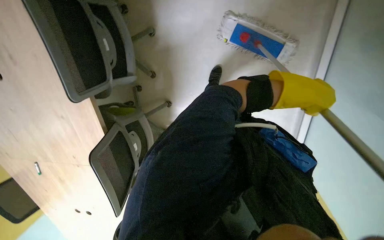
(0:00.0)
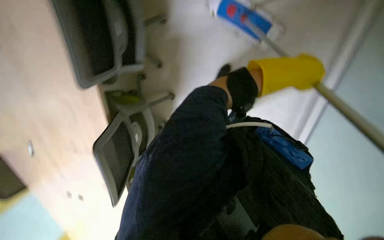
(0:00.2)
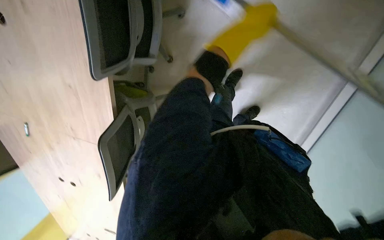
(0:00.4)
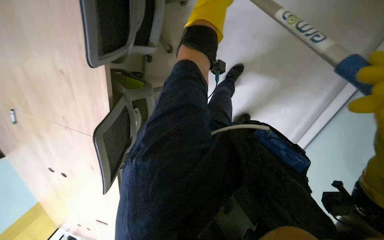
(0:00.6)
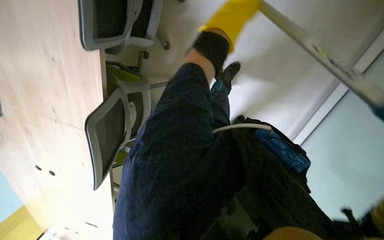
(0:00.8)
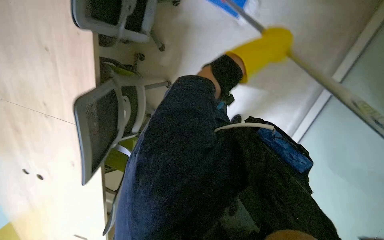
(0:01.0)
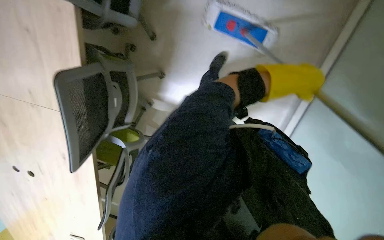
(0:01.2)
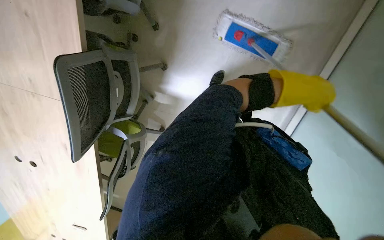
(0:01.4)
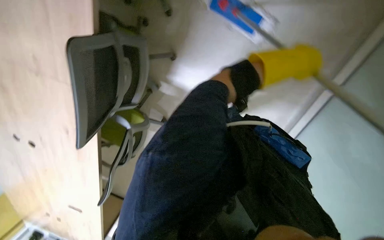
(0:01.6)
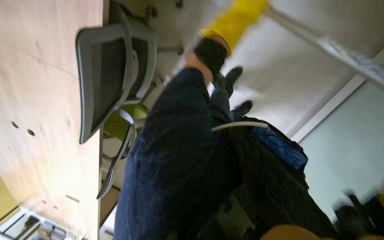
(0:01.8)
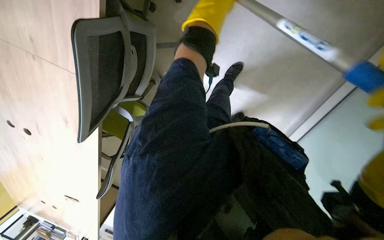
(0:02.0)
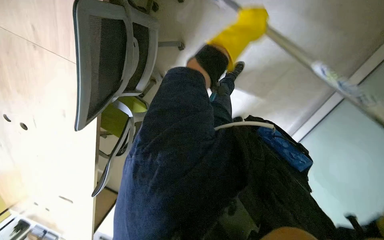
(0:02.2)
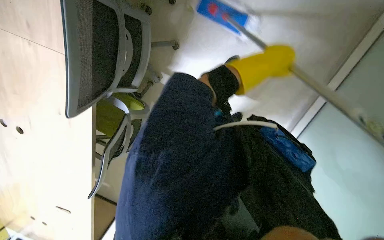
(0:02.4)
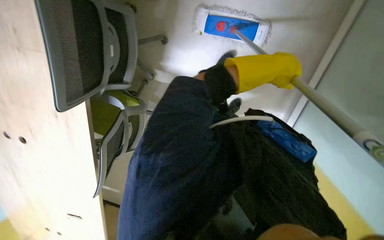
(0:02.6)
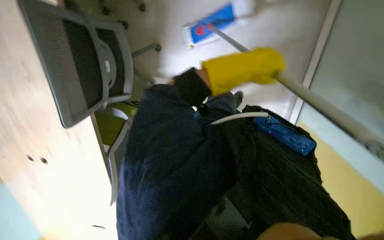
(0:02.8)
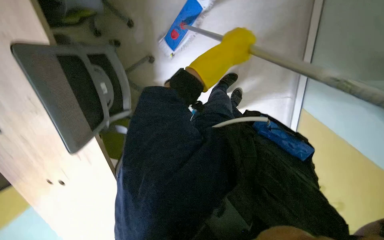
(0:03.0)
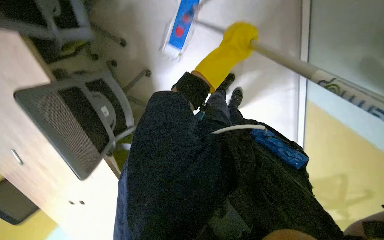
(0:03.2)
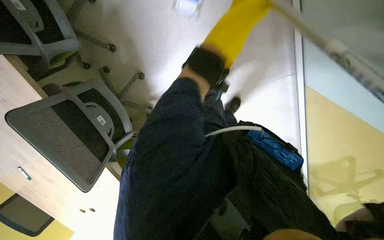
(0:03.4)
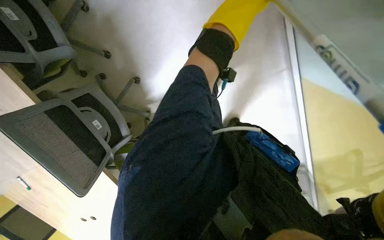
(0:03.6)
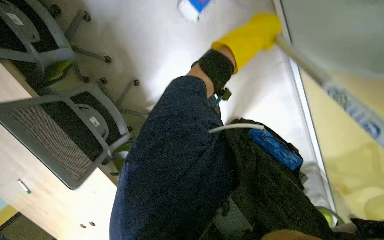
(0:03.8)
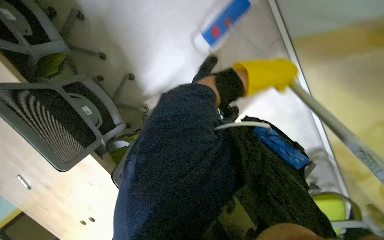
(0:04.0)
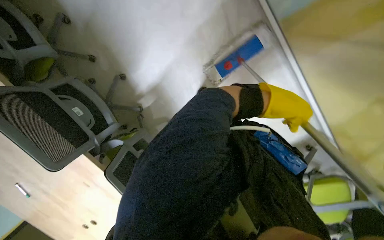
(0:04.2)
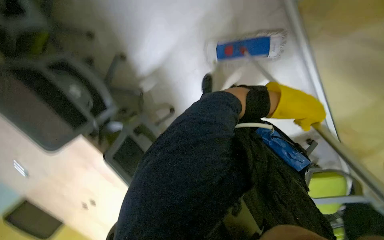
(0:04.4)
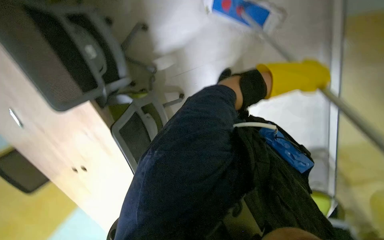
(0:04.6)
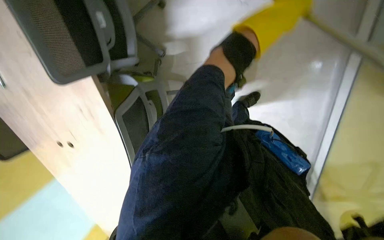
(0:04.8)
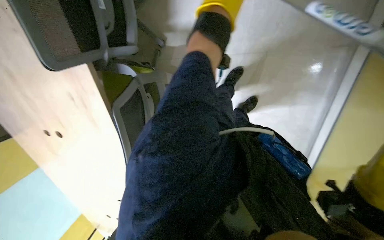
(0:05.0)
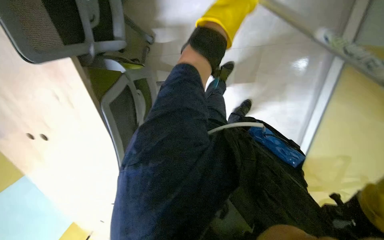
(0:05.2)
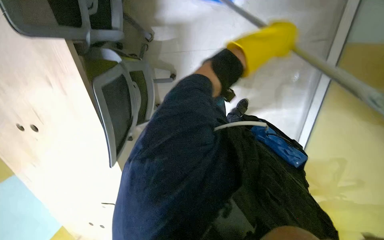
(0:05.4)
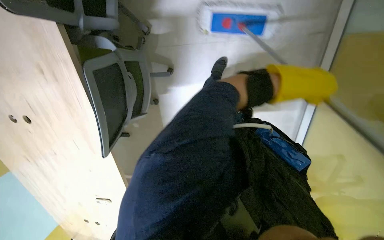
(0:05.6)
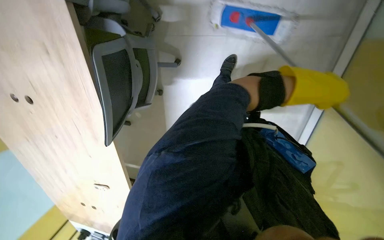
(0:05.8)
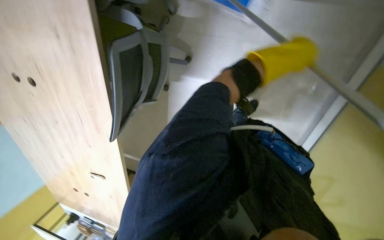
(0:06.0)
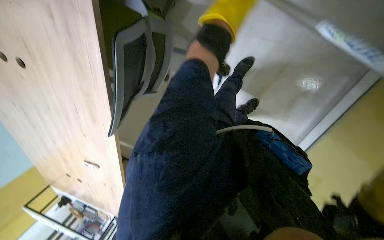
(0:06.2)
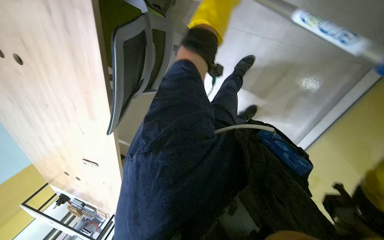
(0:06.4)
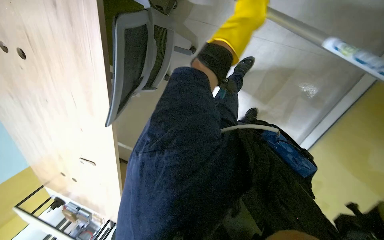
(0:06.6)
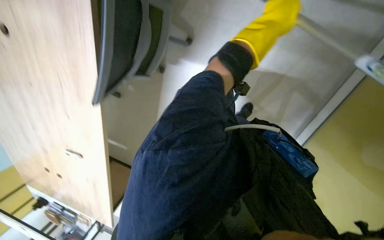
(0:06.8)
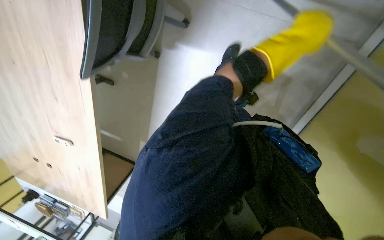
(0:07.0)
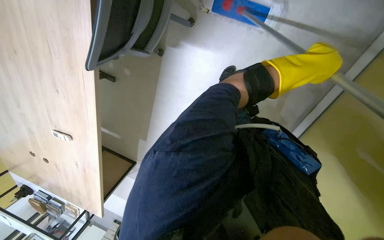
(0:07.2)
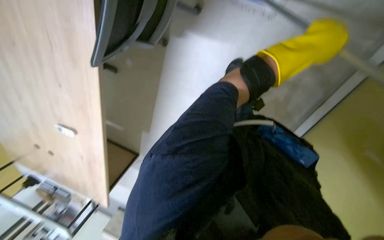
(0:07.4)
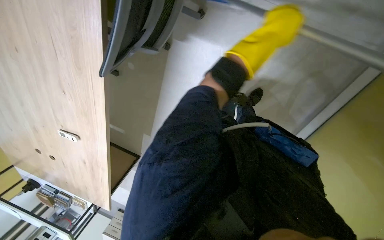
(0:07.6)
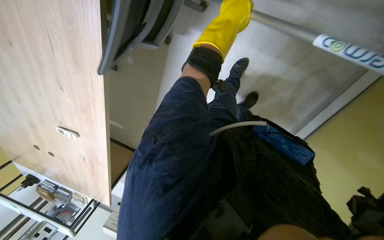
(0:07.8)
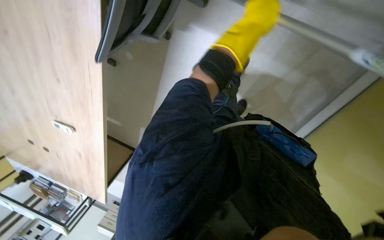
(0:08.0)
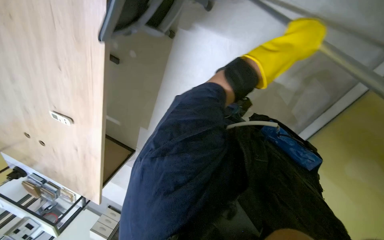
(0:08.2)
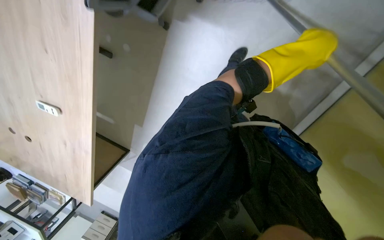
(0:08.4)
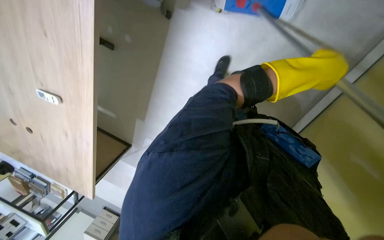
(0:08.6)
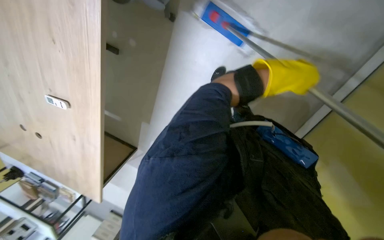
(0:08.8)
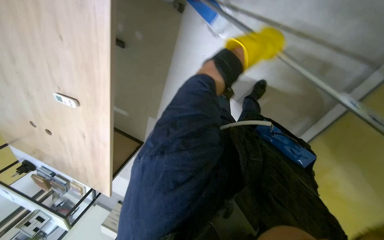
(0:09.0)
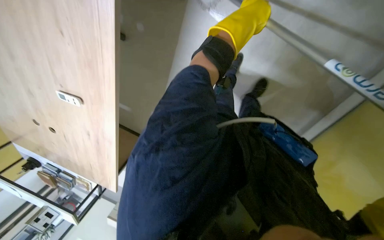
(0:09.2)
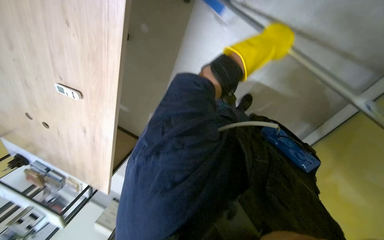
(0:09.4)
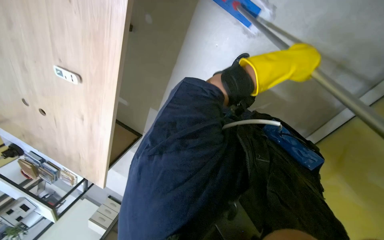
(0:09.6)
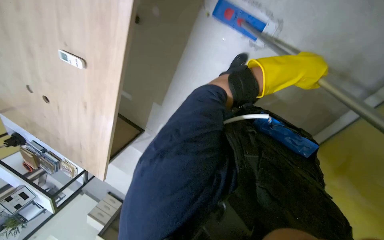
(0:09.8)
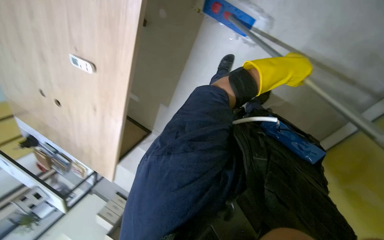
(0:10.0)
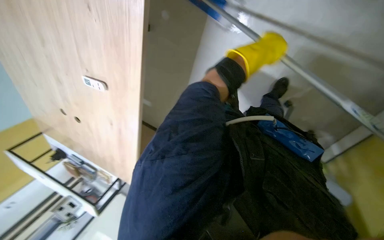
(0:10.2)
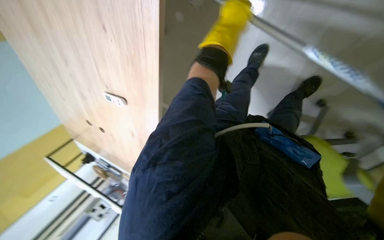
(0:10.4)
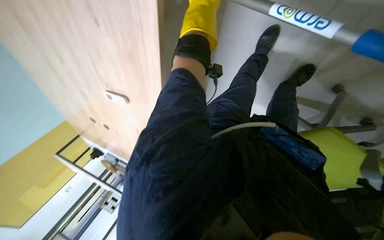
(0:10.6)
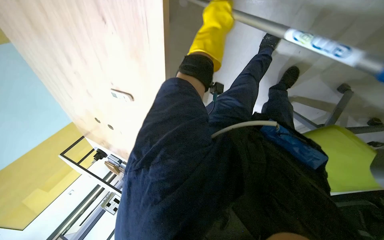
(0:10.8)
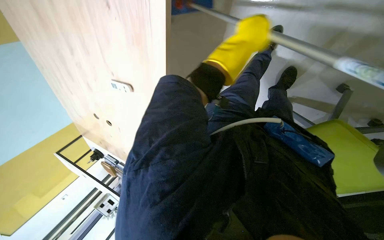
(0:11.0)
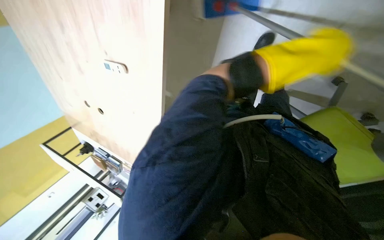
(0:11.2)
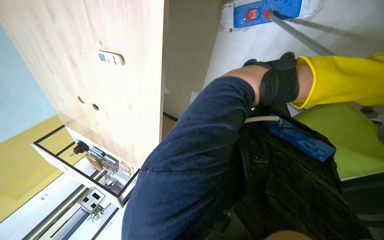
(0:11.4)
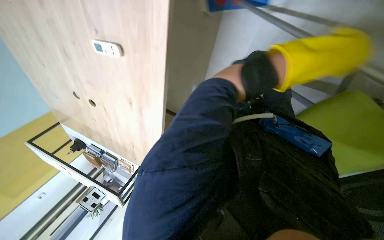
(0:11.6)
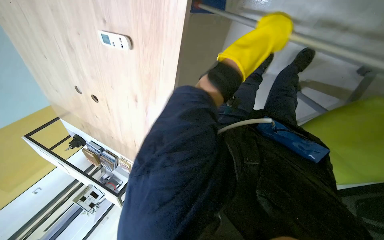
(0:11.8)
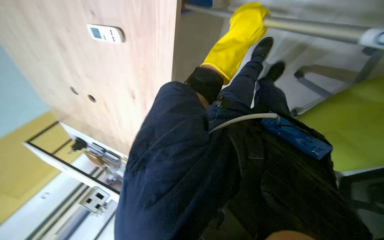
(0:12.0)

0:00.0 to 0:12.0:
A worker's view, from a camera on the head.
Job: mopping floor.
The whole recording: Mopping office floor. The worker mops the office floor with a flat mop.
0:00.0 to 0:01.6: The left hand moves up and down the picture over roughly 20 cm, changing direction 2 times.
0:01.6 to 0:03.0: The left hand goes left and right, approximately 20 cm each way, reversing 2 times.
0:03.0 to 0:04.4: The left hand moves to the right and down the picture, about 40 cm.
0:04.4 to 0:06.0: The left hand goes up and down the picture, about 25 cm each way, reversing 2 times.
0:06.0 to 0:07.6: The left hand swings up and down the picture, some 40 cm each way, with 2 reversals.
0:07.6 to 0:09.0: The left hand moves about 15 cm to the right and comes back.
0:09.0 to 0:10.4: The left hand travels to the left by approximately 10 cm.
0:10.4 to 0:12.0: The left hand moves left and right over some 35 cm, changing direction 2 times.

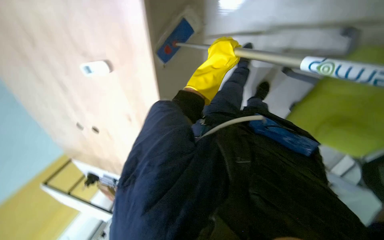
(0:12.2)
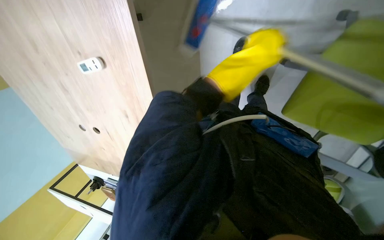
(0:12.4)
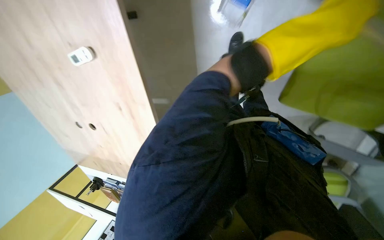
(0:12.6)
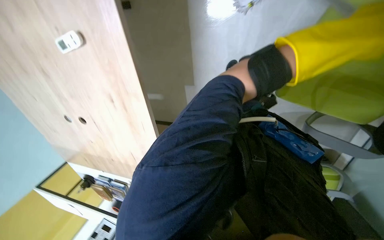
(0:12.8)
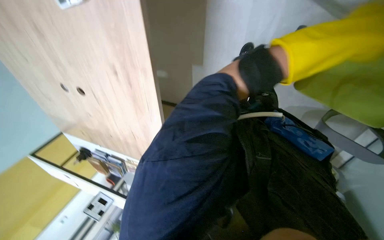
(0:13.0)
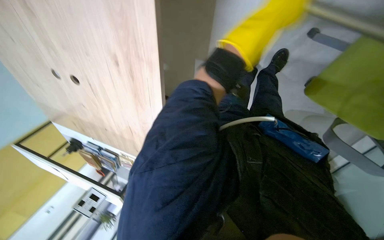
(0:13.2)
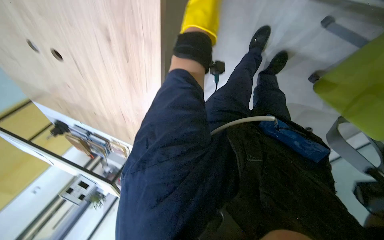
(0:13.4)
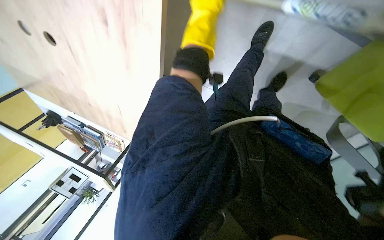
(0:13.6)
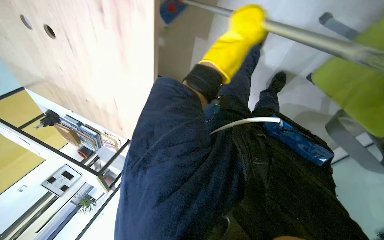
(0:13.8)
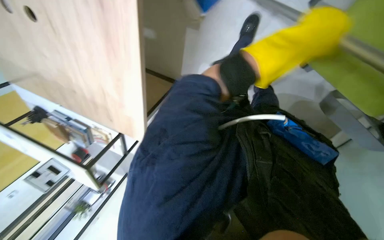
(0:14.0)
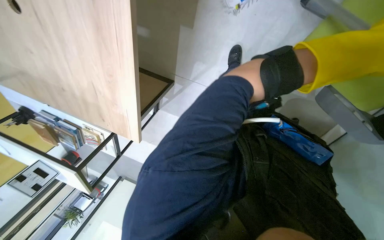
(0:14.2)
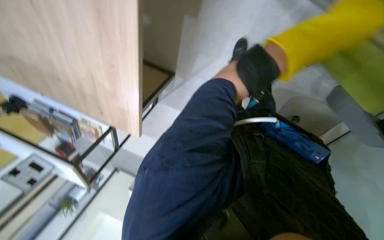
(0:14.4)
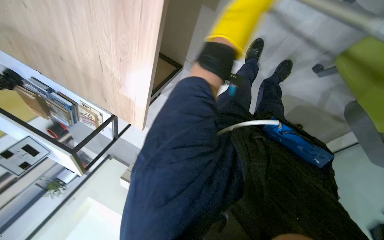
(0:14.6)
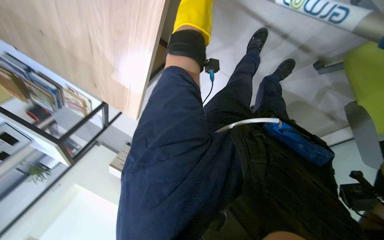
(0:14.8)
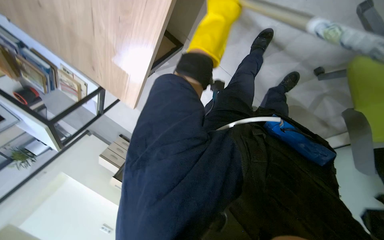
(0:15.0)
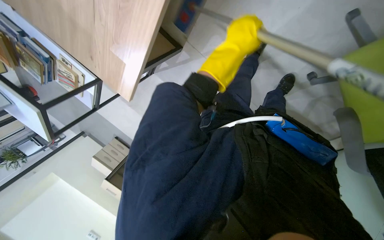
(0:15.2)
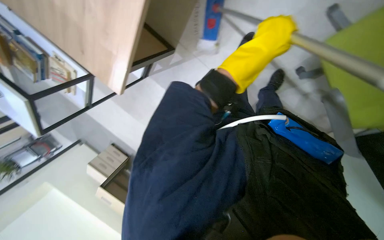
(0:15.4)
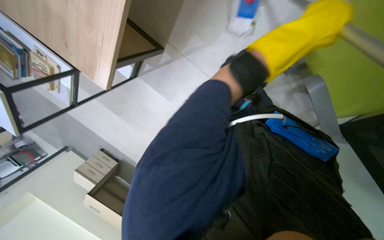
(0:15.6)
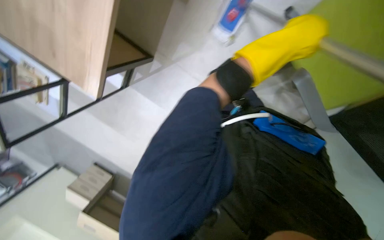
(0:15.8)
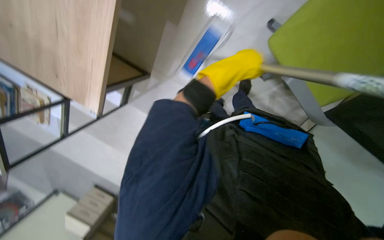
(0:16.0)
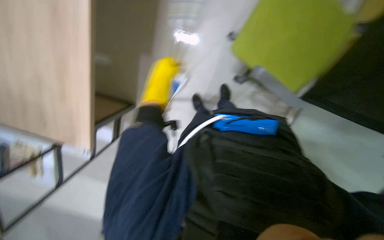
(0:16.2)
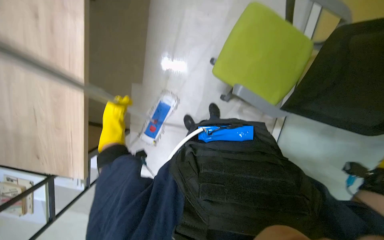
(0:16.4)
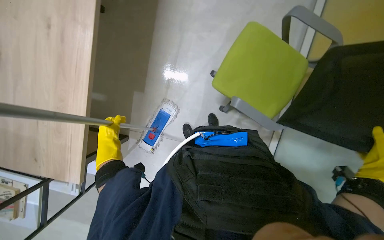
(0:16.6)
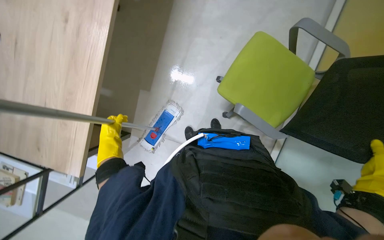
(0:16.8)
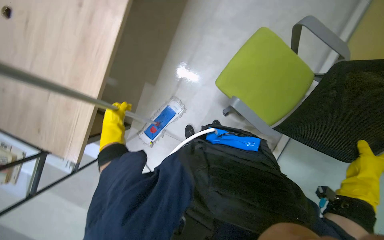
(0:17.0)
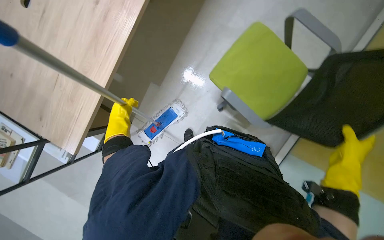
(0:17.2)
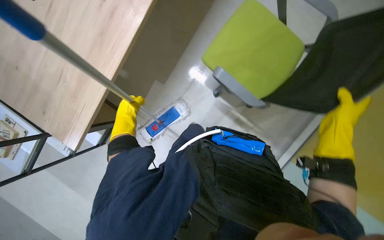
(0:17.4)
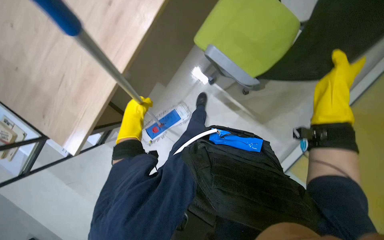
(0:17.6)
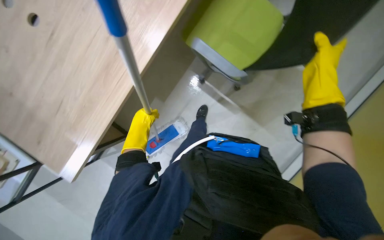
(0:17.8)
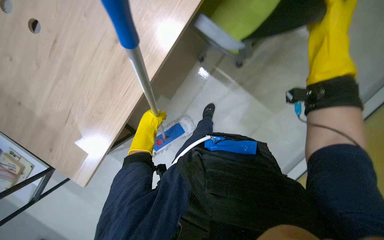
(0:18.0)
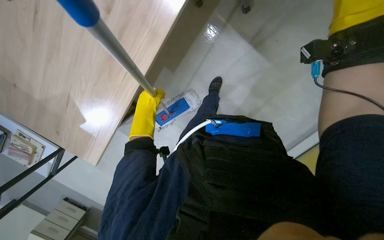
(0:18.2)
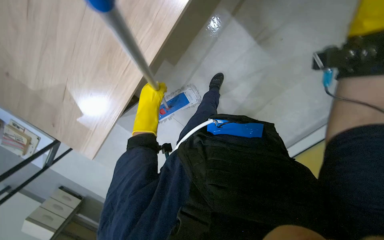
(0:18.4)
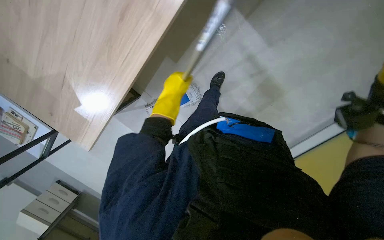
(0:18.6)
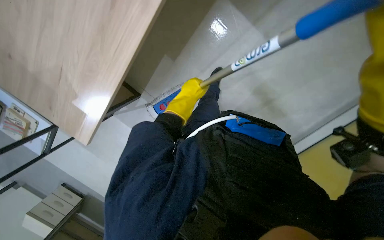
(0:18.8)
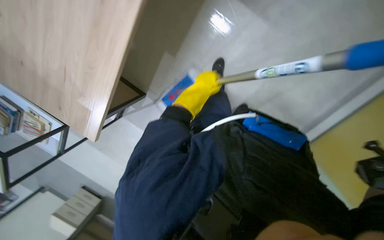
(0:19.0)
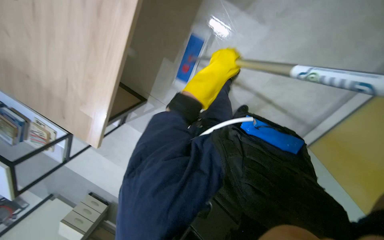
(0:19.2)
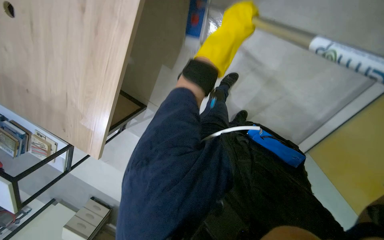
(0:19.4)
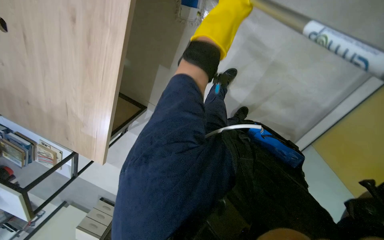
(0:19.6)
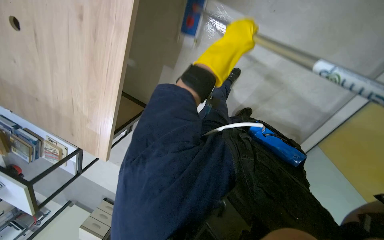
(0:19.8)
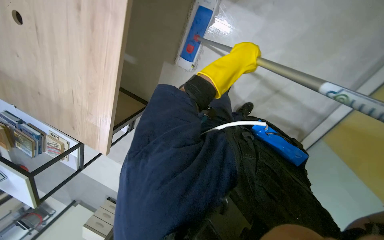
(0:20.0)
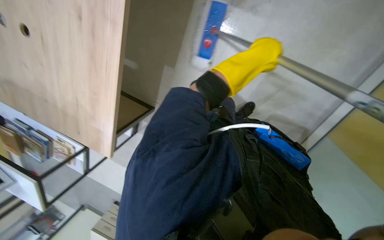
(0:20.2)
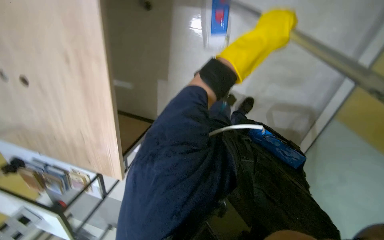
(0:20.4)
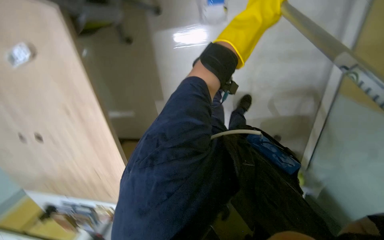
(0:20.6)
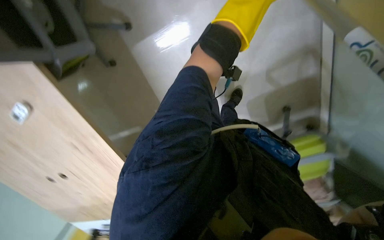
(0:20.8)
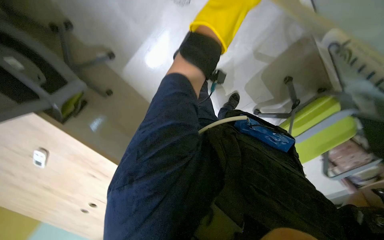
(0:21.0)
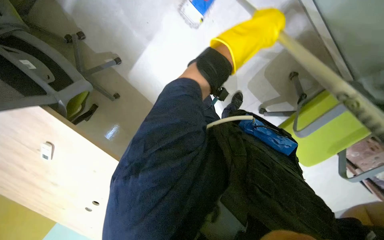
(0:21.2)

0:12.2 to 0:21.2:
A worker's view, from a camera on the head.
Job: mopping floor.
The whole recording: Mopping office floor. The worker mops the office floor with a flat mop.
0:12.2 to 0:13.8: The wearer looks approximately 20 degrees further downward. The left hand reaches some 25 cm to the right, then returns.
0:15.2 to 0:16.6: The view tilts some 25 degrees upward. Everything in view rotates approximately 25 degrees counterclockwise.
0:18.2 to 0:19.8: The left hand shifts approximately 25 cm to the right, up the picture and nearer to the camera.
0:19.8 to 0:21.2: The view swings some 20 degrees to the left. Everything in view rotates about 45 degrees counterclockwise.
